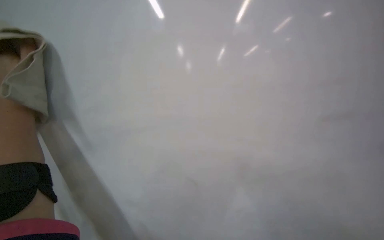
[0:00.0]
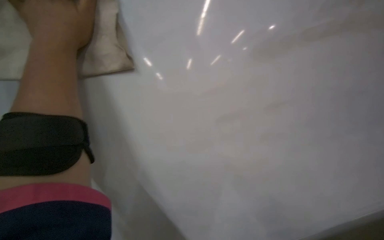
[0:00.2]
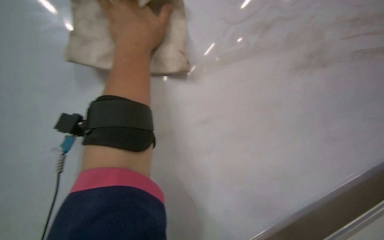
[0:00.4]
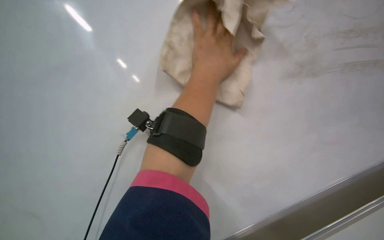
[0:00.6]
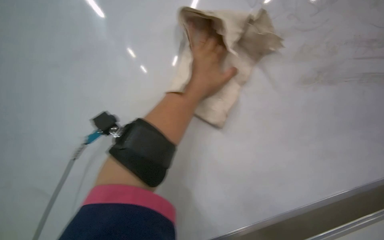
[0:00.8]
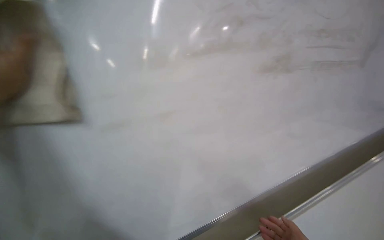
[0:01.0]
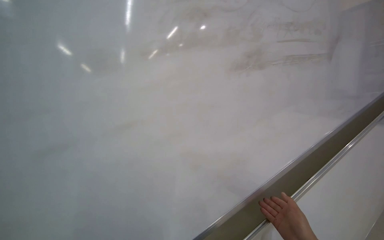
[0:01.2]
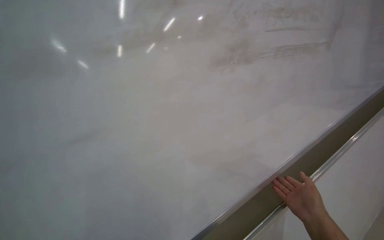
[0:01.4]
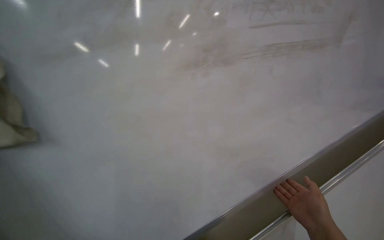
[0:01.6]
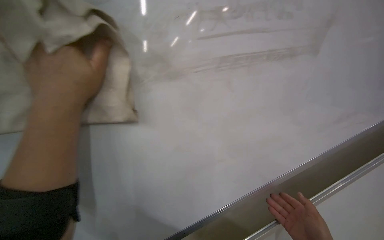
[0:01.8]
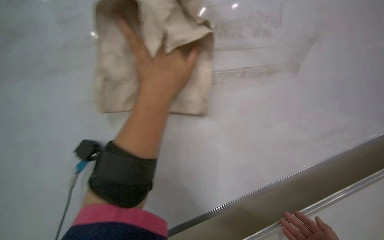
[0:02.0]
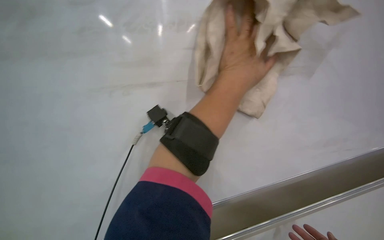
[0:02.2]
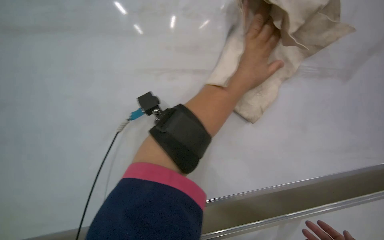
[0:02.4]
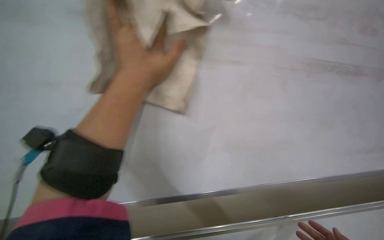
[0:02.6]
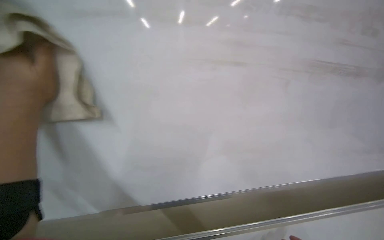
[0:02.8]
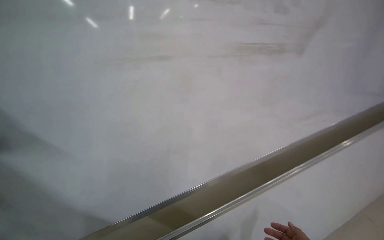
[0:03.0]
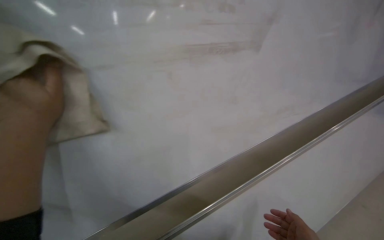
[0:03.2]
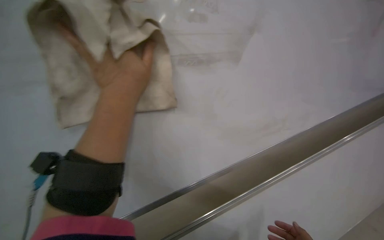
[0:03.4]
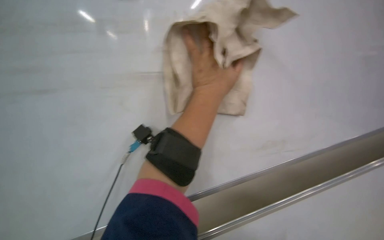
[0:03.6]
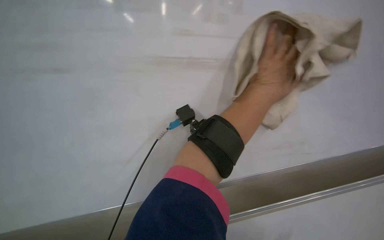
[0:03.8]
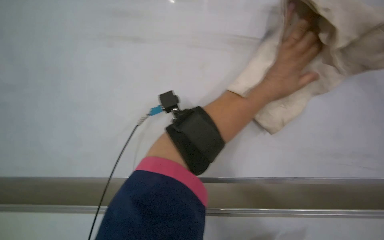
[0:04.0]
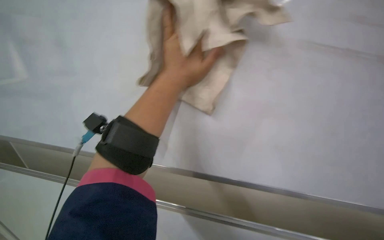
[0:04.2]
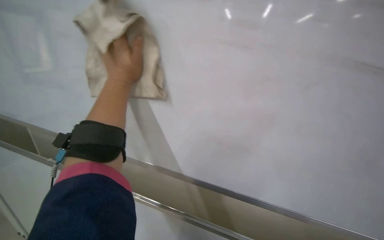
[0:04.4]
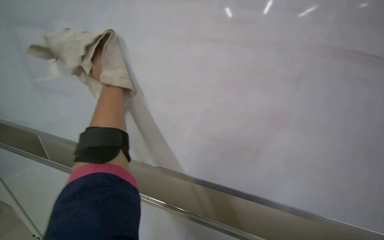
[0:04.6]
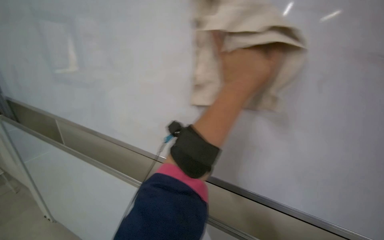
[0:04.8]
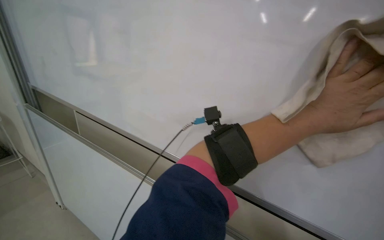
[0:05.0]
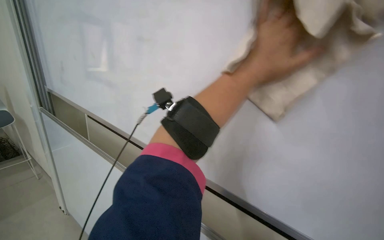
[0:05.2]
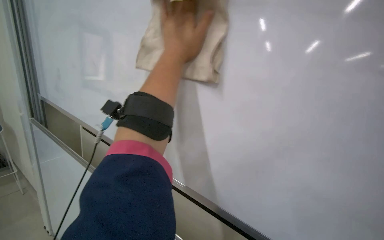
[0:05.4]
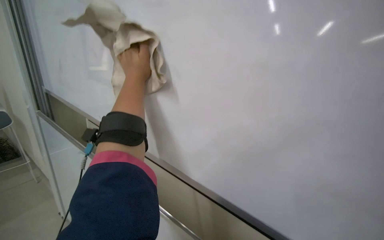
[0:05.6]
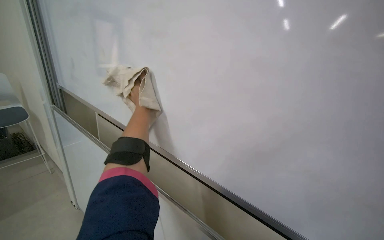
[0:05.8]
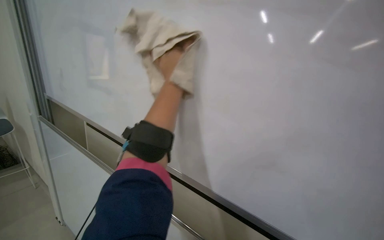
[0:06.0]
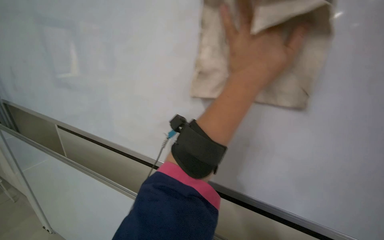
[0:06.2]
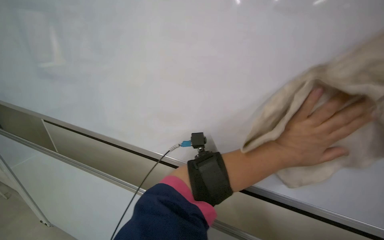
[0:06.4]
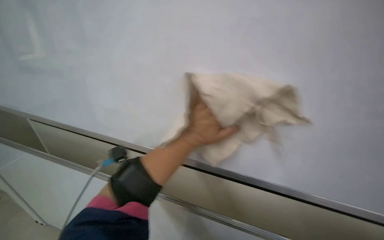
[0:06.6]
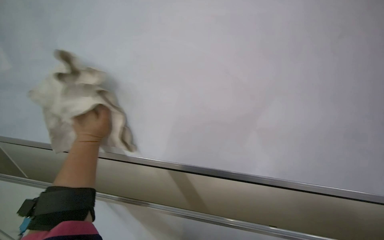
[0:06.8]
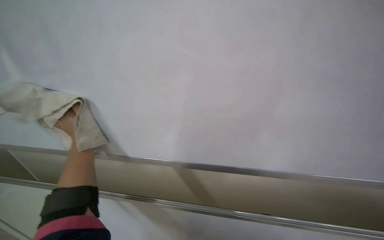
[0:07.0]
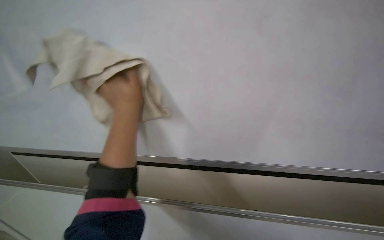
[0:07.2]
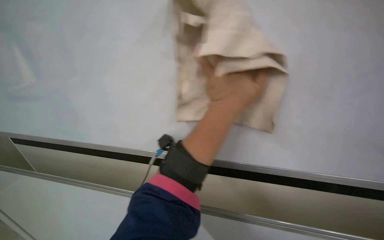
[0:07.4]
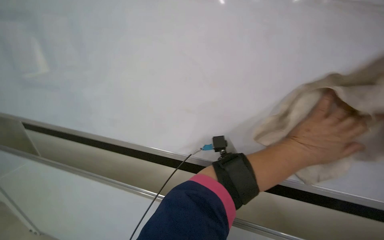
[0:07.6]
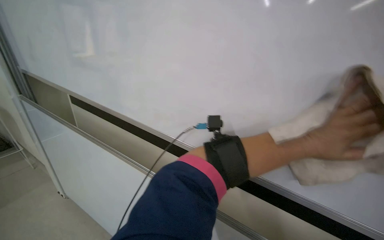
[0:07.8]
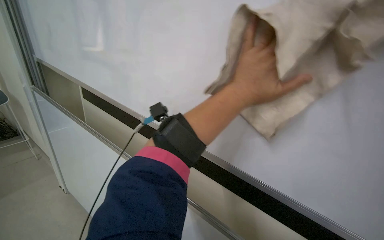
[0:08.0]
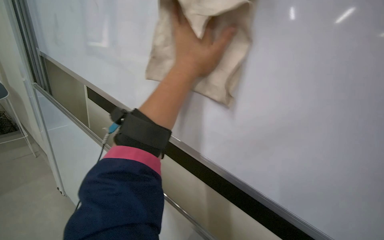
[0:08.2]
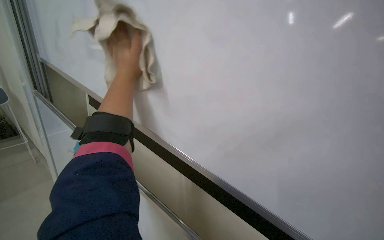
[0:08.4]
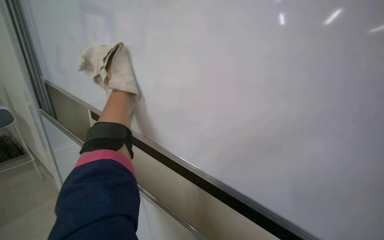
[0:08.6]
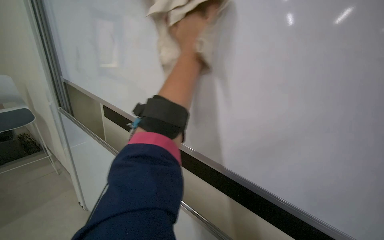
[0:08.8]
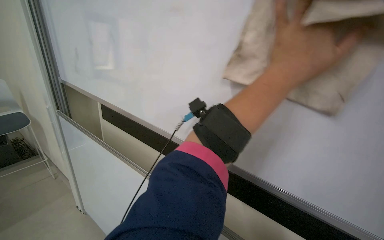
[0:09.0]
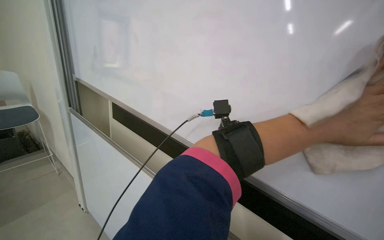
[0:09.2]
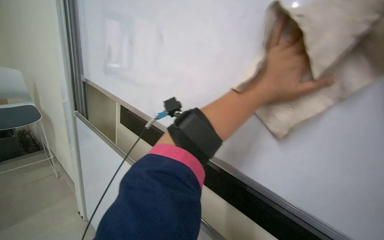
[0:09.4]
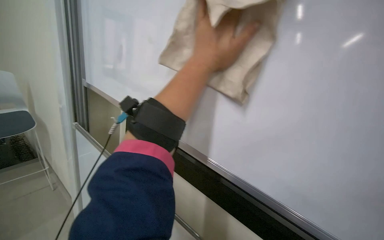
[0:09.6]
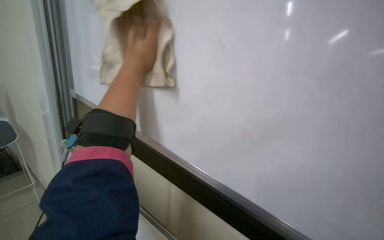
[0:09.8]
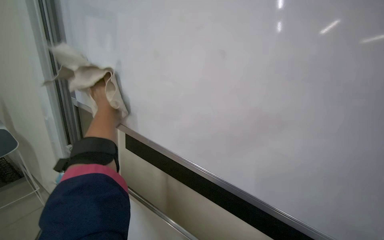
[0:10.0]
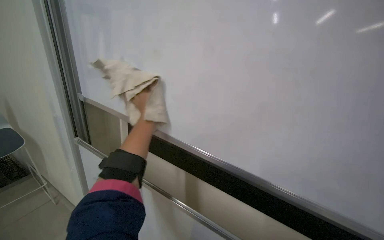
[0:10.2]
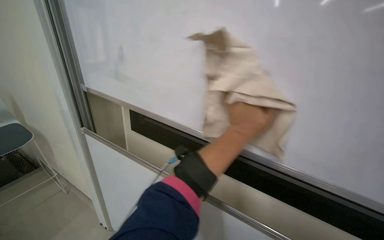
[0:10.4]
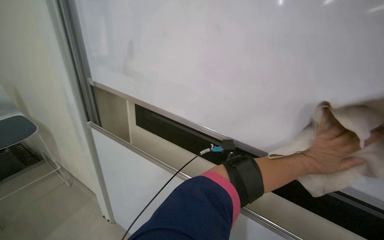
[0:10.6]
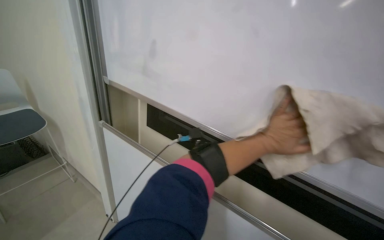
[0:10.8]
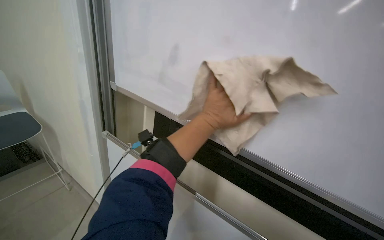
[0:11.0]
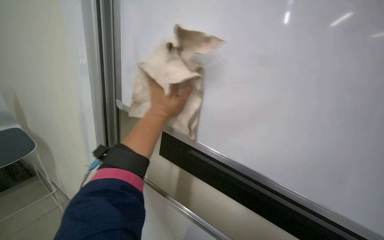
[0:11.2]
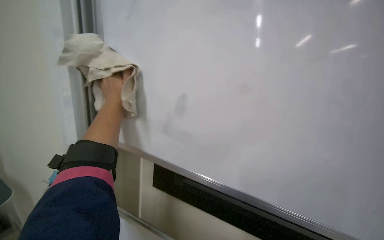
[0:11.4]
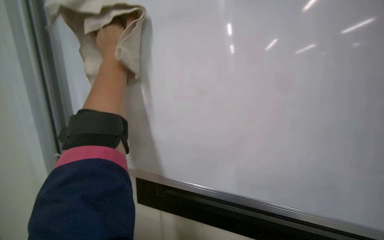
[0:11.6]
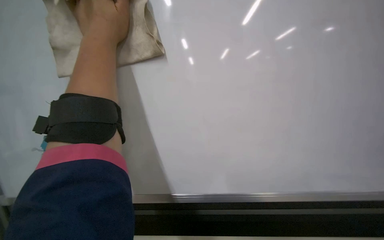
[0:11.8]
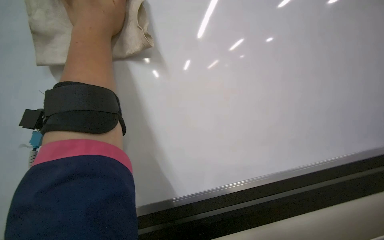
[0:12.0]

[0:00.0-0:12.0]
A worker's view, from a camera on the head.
Job: wiping surfaces.
The whole recording: Cleaning whiteboard. The worker prepares cleaning supplies and wipes the whiteboard with a cloth and cleaner.
0:04.4 to 0:06.0: The wearer looks roughly 30 degrees further to the right. The left hand goes left and right, some 40 cm each way, reversing 2 times.
0:07.6 to 0:09.0: The left hand goes left and right, some 50 cm each way, reversing 2 times.
0:09.0 to 0:10.4: The left hand goes left and right, approximately 50 cm each way, reversing 2 times.
0:10.4 to 0:12.0: The left hand travels to the left and up the picture by about 60 cm.

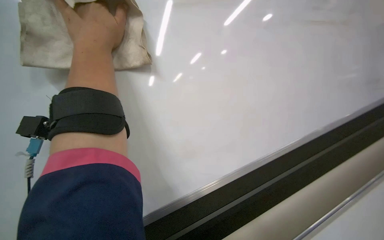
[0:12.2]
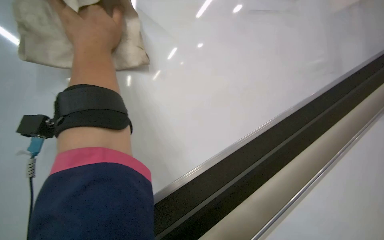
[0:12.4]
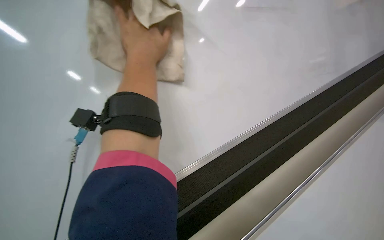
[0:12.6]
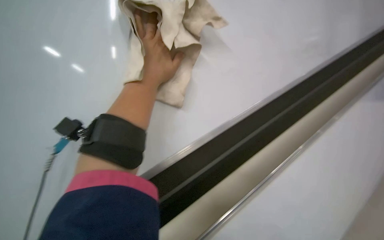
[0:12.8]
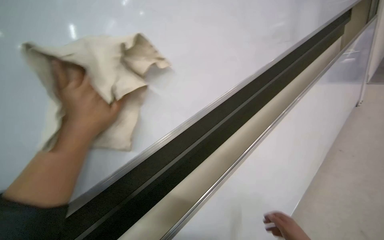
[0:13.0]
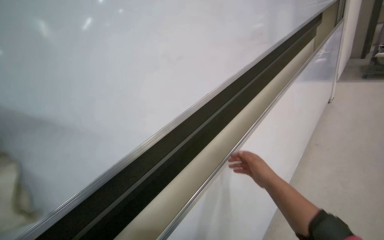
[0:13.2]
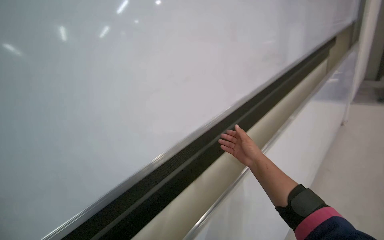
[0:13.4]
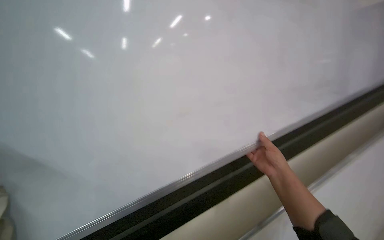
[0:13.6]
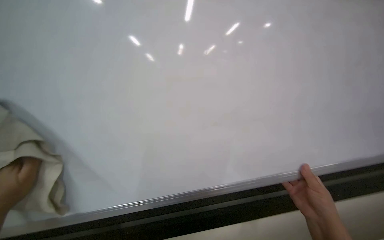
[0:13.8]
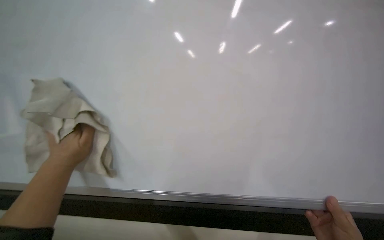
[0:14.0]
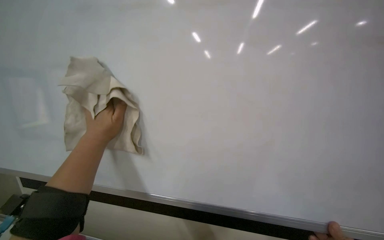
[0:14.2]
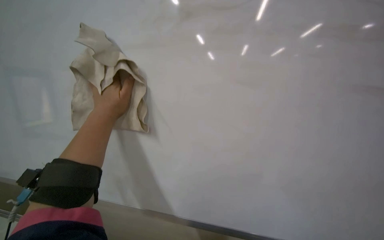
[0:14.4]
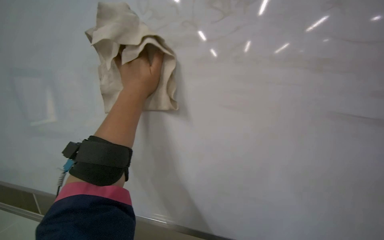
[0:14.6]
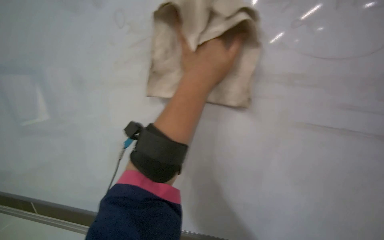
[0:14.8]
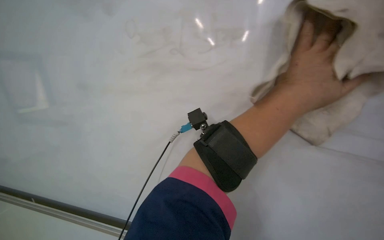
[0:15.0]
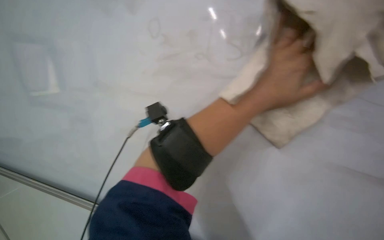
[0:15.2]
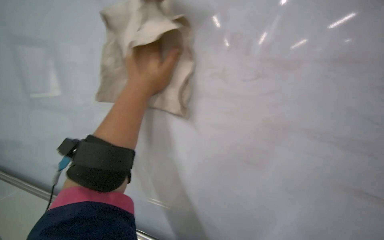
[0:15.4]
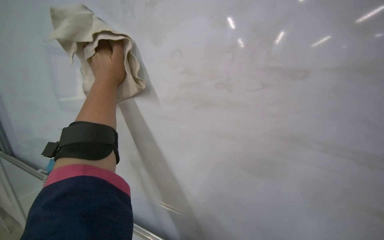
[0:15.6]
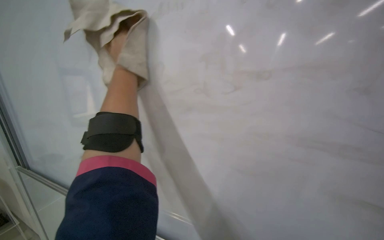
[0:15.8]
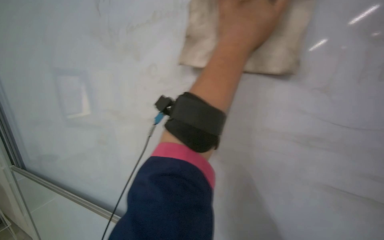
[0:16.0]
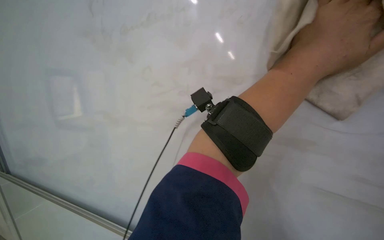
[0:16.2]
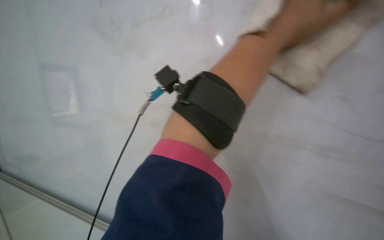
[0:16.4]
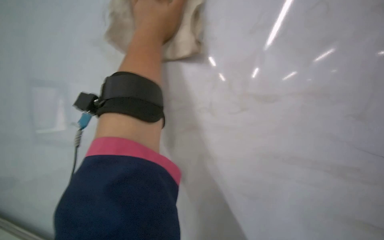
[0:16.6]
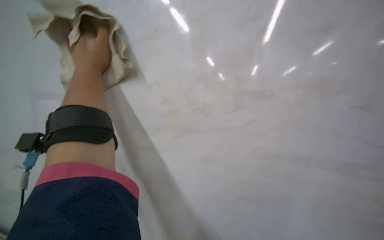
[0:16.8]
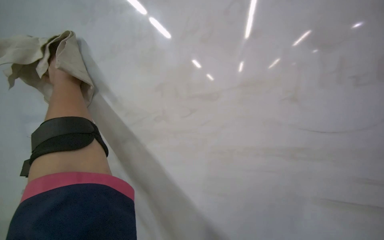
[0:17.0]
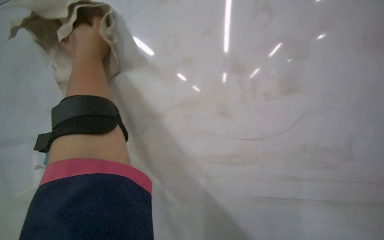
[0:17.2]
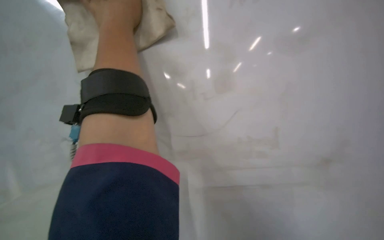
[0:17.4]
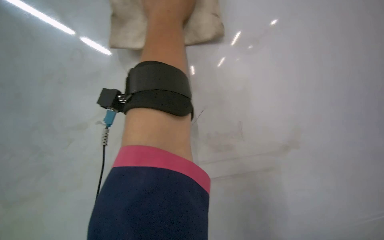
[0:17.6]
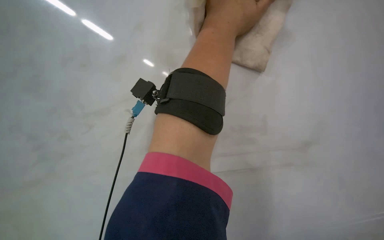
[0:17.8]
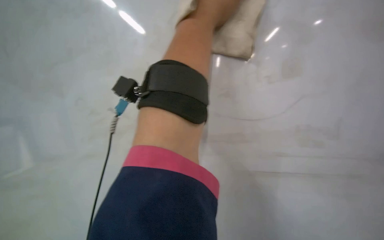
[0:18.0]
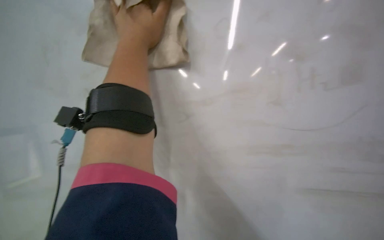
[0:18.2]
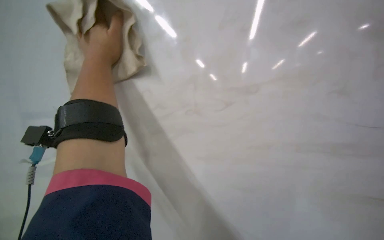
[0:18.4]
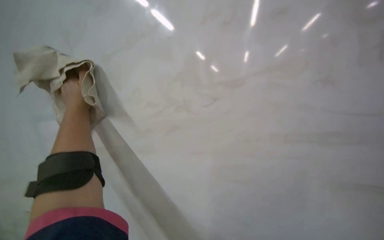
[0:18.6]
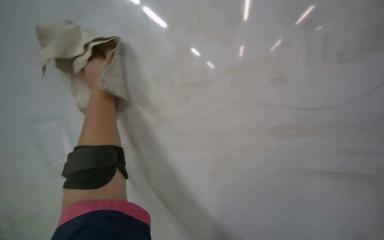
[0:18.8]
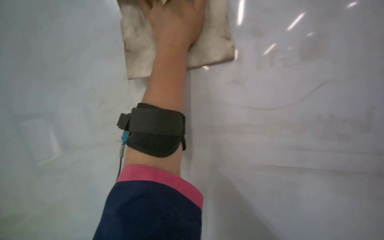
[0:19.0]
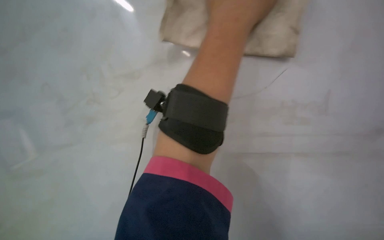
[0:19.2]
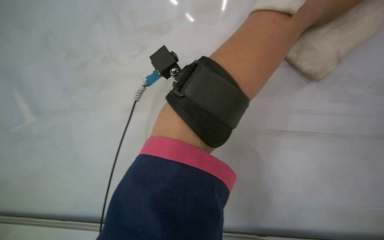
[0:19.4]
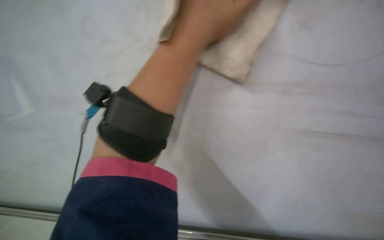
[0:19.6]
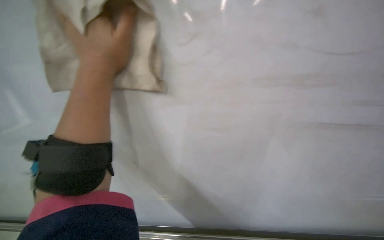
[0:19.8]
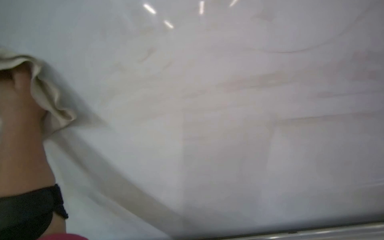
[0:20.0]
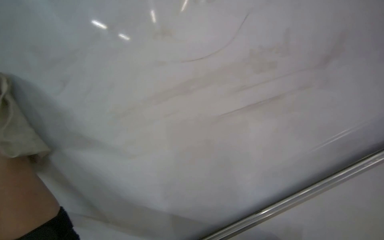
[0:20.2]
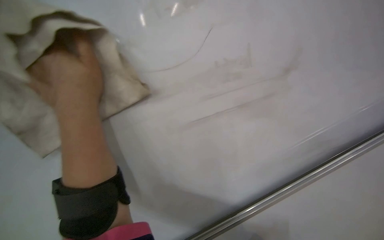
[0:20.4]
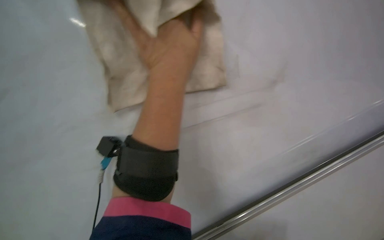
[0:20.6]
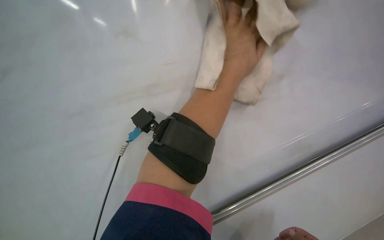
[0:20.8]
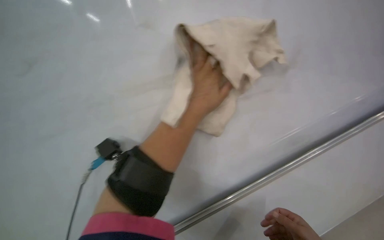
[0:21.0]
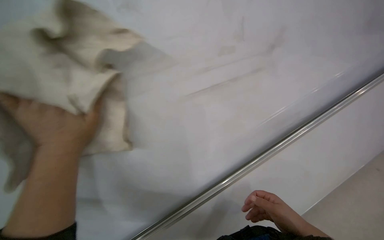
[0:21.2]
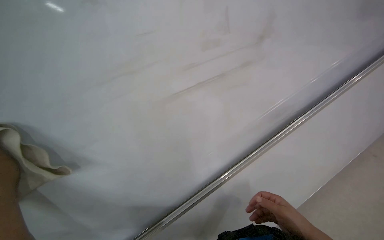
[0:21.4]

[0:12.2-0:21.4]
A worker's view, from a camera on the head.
Job: wiping surfaces.
The whole recording: Cleaning whiteboard. The worker prepares cleaning supplies and wipes the whiteboard with a cloth and cleaner.
0:12.2 to 0:13.8: The head rotates roughly 45 degrees to the left. The camera pitches upward, by some 25 degrees.
0:13.8 to 0:15.2: The head rotates some 25 degrees to the left.
0:15.2 to 0:16.8: The left hand goes left and right, some 35 cm each way, reversing 2 times.
0:18.4 to 0:19.8: The view tilts roughly 35 degrees downward.
0:19.8 to 0:21.4: The wearer looks about 30 degrees further to the right.
